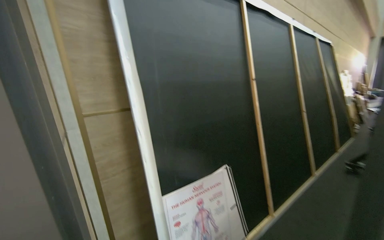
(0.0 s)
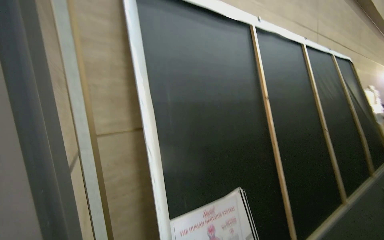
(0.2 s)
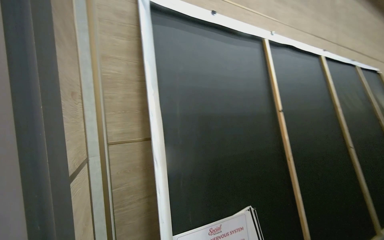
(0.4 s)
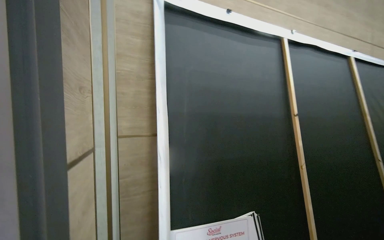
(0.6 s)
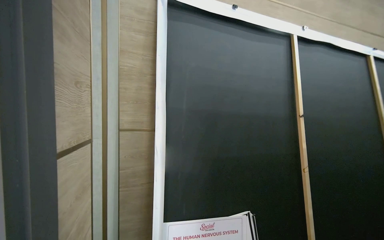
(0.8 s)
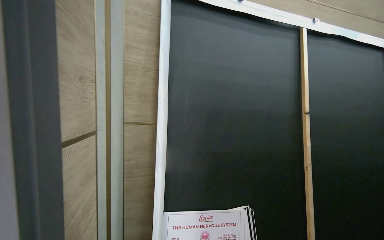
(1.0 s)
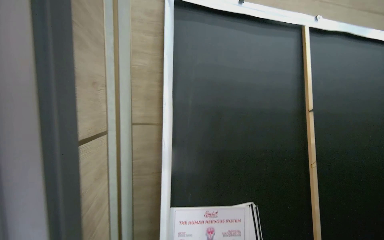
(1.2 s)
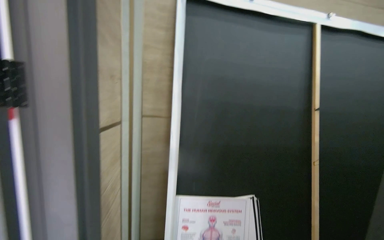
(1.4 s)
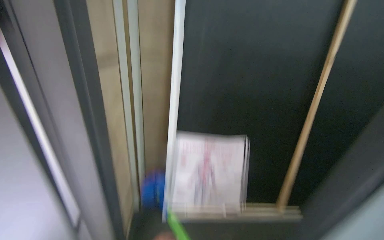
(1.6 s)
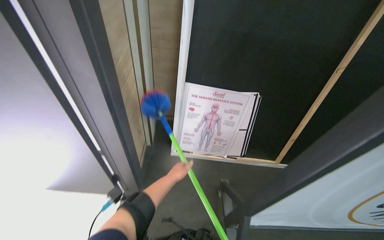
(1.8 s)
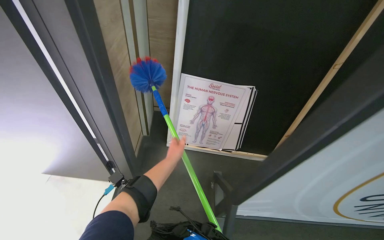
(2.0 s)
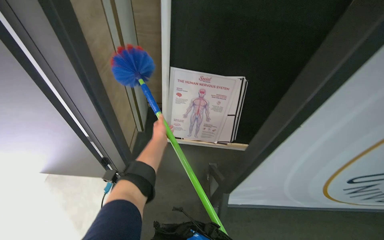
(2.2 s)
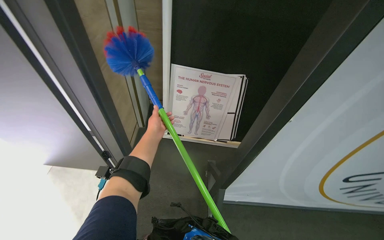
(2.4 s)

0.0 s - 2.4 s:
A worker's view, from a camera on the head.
Job: wiping surfaces.
The whole recording: Dusting door frame. The worker uses a duster to clean the top and sides of a door frame.
0.0 s - 1.2 s: The view swings about 25 degrees to the left.
1.2 s - 2.4 s: The view tips downward by about 45 degrees.

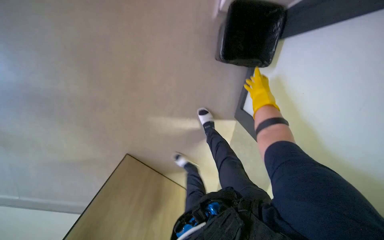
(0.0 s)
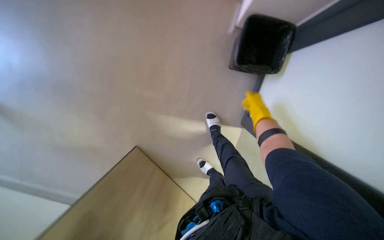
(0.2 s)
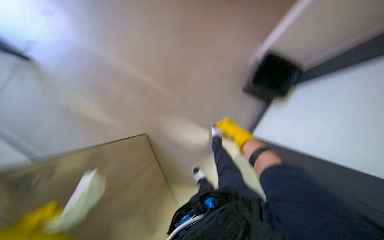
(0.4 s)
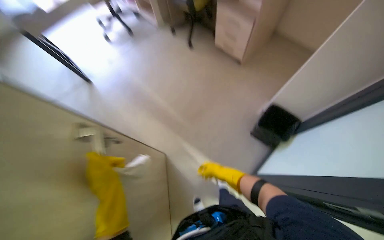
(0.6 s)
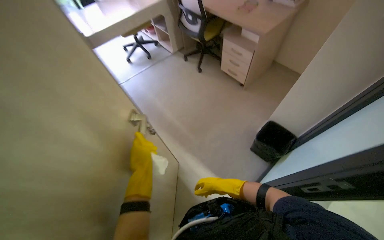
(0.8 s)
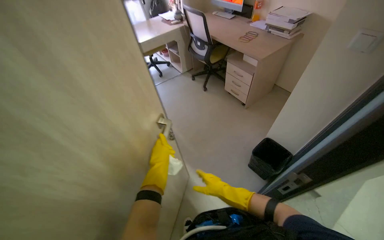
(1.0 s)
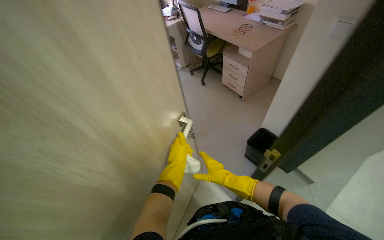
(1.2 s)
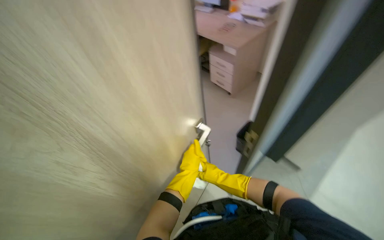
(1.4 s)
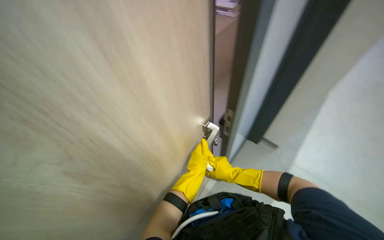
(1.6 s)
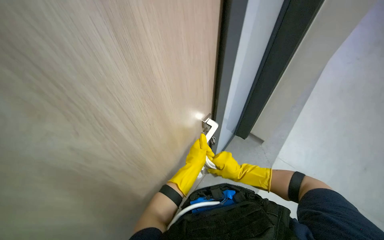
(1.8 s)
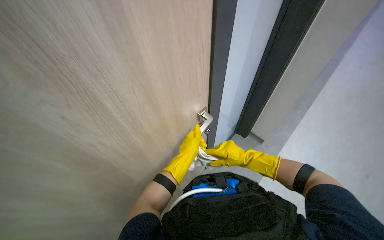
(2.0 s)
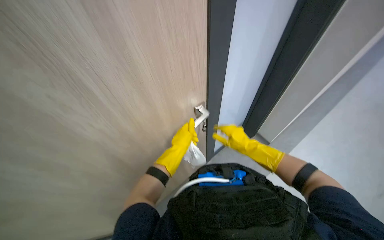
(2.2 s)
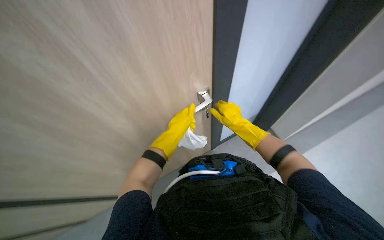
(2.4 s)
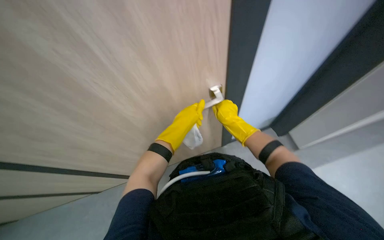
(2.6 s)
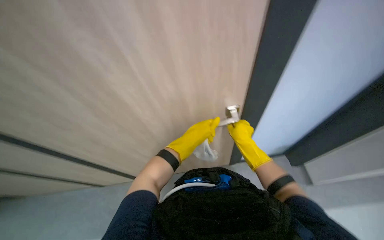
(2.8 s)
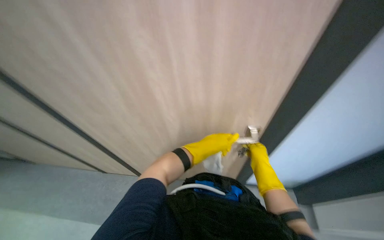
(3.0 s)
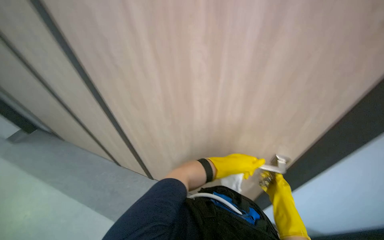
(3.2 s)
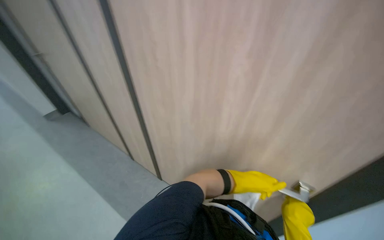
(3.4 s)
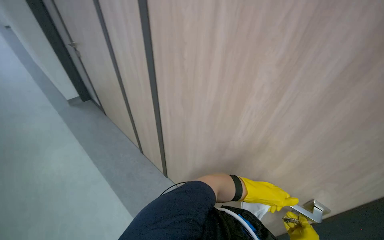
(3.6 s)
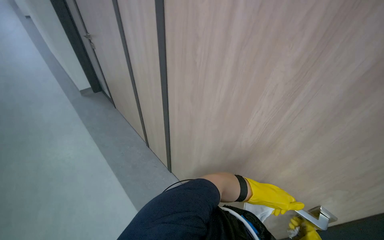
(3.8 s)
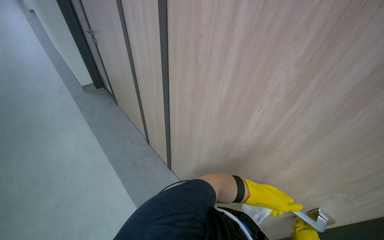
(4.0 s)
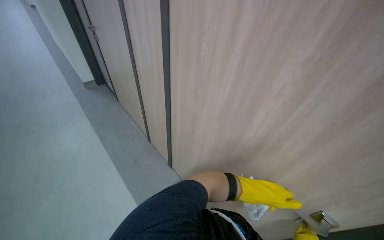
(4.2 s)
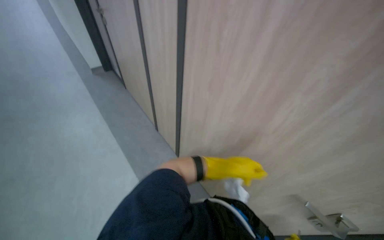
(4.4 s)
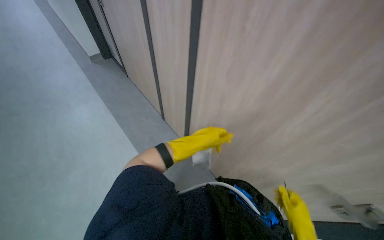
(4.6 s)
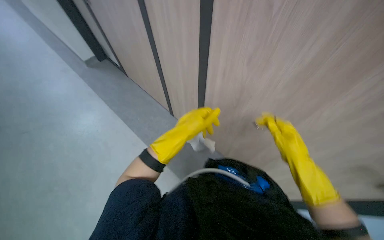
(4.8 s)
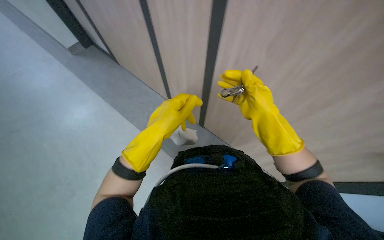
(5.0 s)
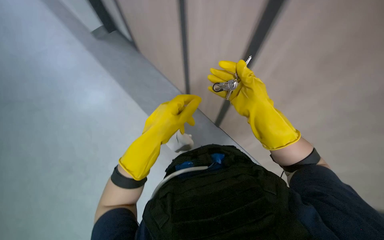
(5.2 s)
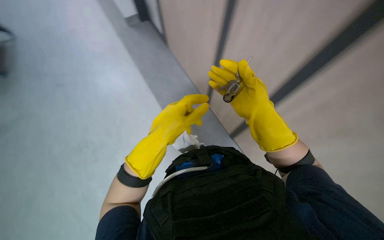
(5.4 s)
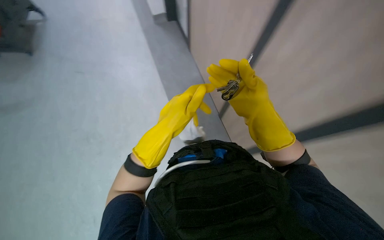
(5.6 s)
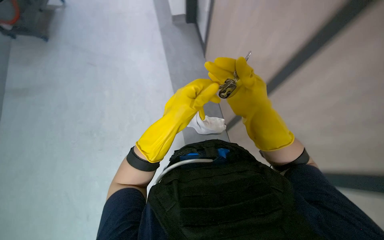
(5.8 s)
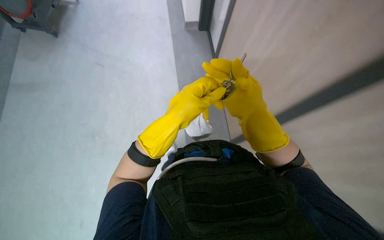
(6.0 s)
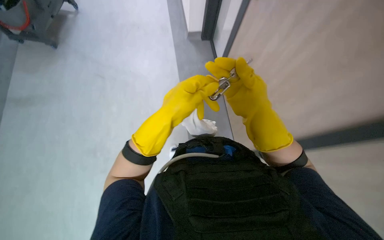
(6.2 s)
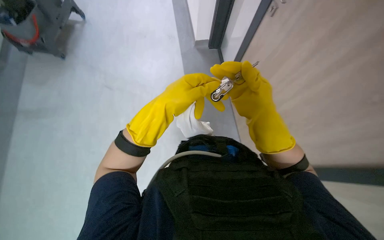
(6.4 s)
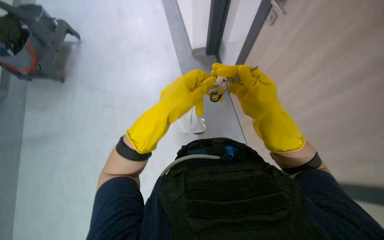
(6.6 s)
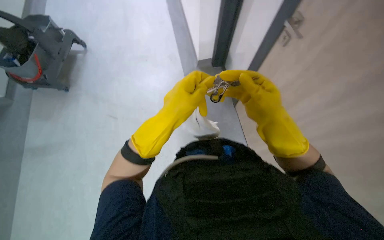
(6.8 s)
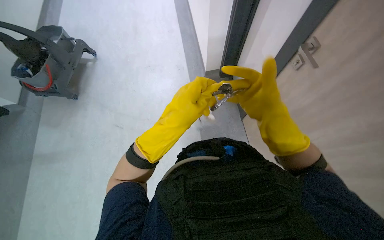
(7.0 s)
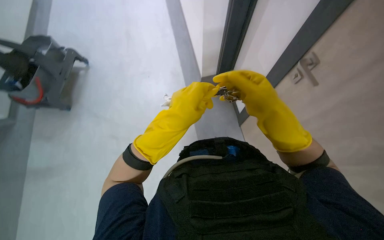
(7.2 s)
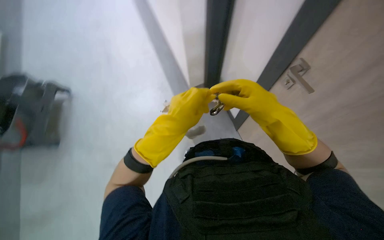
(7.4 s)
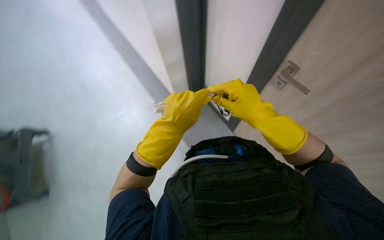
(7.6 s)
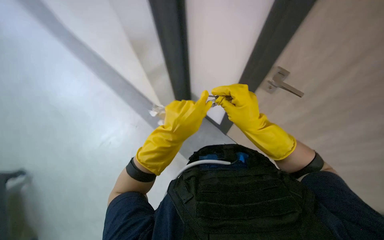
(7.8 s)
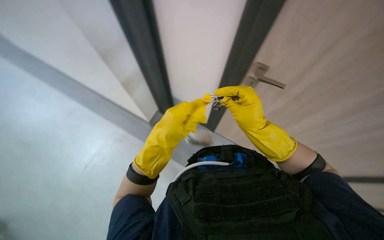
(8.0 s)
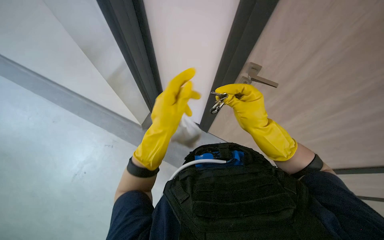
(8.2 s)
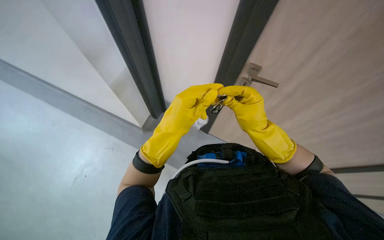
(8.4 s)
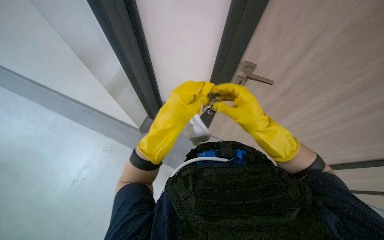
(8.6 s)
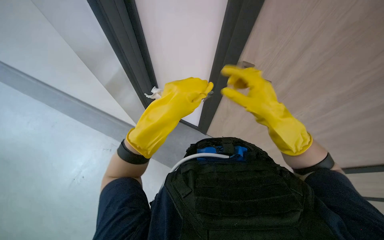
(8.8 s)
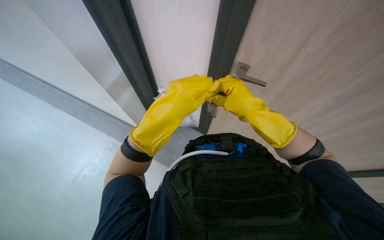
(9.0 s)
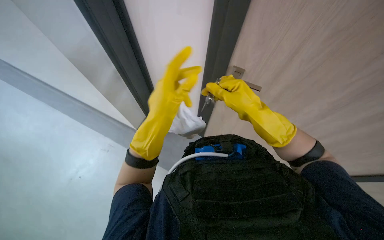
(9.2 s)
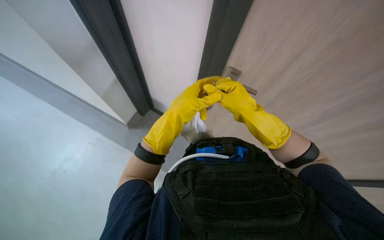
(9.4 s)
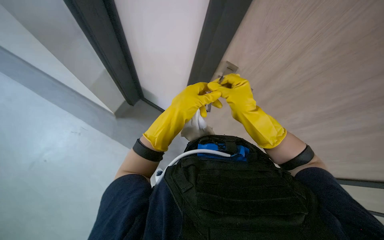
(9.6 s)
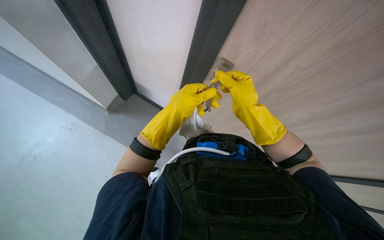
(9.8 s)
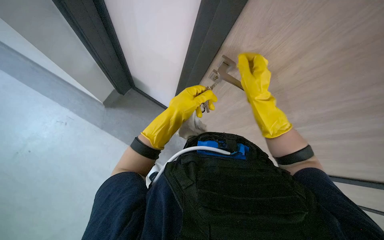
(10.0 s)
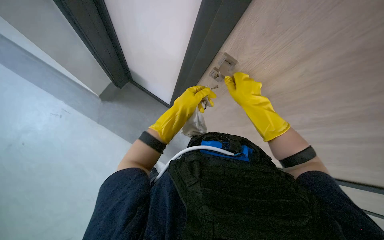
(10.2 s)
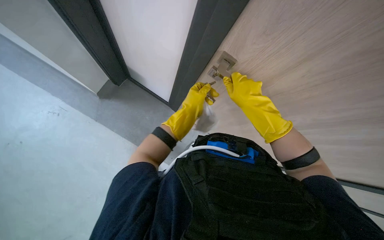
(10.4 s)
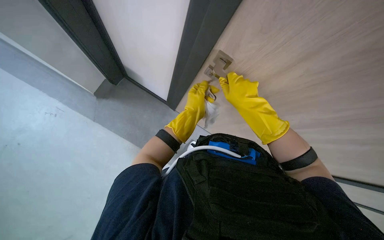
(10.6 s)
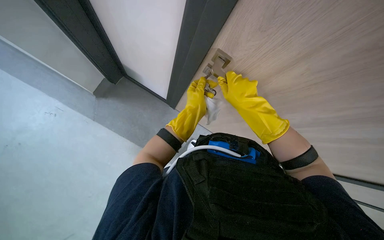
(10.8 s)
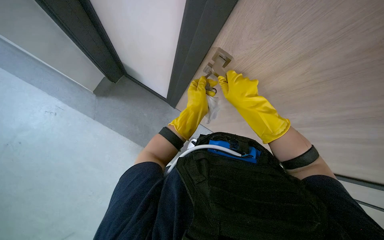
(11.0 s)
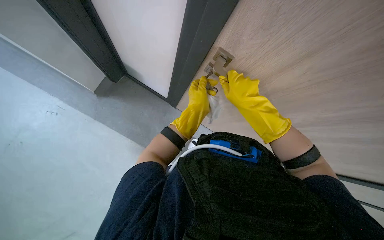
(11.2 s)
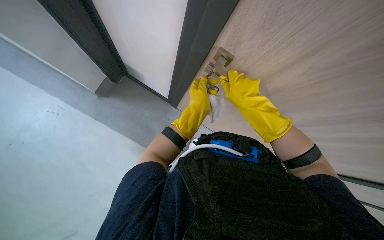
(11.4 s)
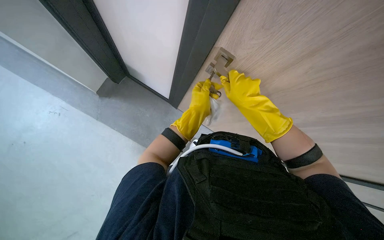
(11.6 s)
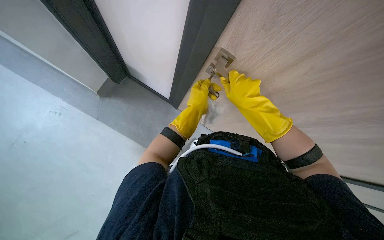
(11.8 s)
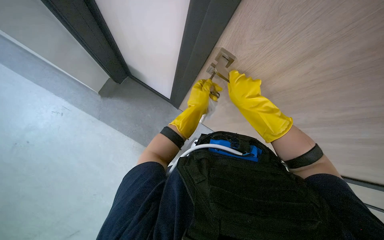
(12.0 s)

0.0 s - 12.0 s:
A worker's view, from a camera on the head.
Job: wiping surfaces.
The whole recording: Wiping door handle. The worker wipes a door handle and the surrounding door frame with a white cloth.
0.0 s - 1.6 s: The camera travels about 60 cm. The view tips upward by approximately 30 degrees.
1.6 s - 3.0 s: The wearer's head swings some 40 degrees to the left.
3.0 s - 4.4 s: The wearer looks approximately 45 degrees further to the left.
6.0 s - 7.6 s: The view tilts about 20 degrees upward. The scene turns about 30 degrees counterclockwise in the picture.
7.6 s - 9.0 s: The hands work in one place, with small movements.
9.0 s - 10.4 s: The left hand goes approximately 15 cm farther from the camera.
10.4 s - 12.0 s: The hands make small movements and keep their place.

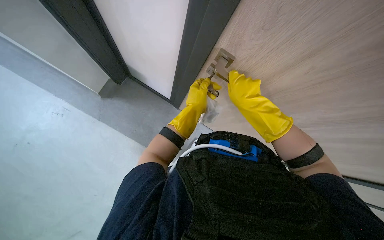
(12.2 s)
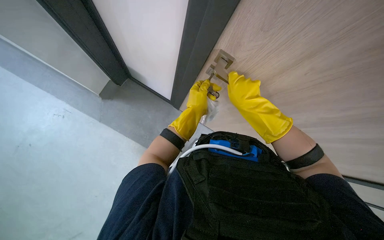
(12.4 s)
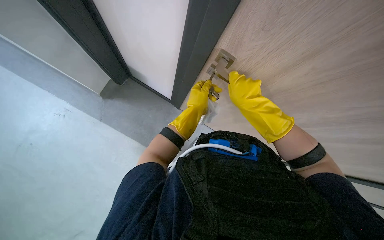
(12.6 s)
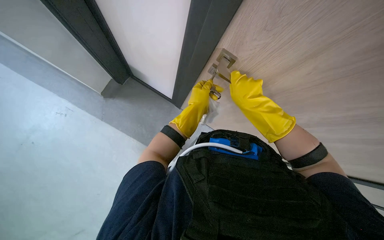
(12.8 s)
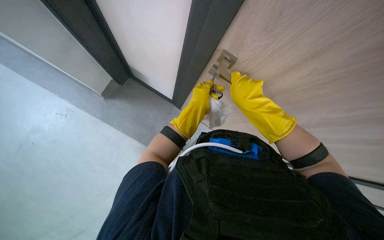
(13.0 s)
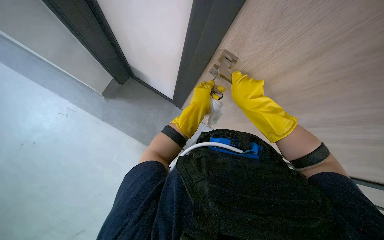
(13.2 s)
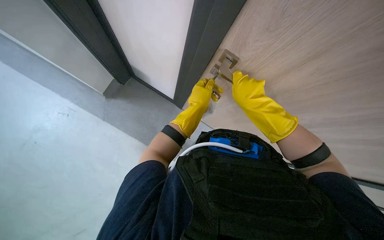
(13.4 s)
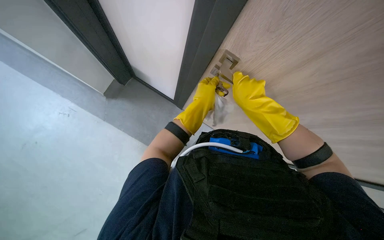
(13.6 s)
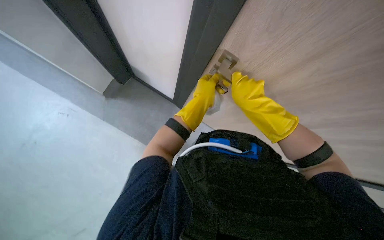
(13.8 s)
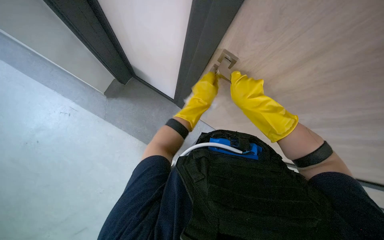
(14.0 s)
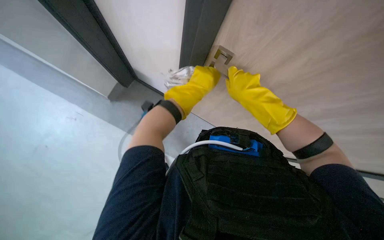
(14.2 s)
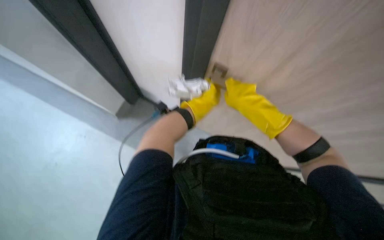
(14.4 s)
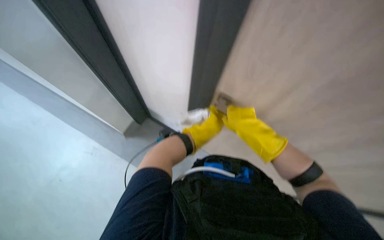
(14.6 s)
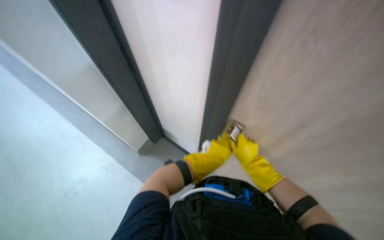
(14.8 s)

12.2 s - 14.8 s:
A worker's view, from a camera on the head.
Job: wiping surfaces.
The whole recording: Wiping door handle. The worker wipes a door handle and the surrounding door frame with a white cloth.
12.2 s - 13.4 s: The hands make small movements and keep their place.
13.4 s - 14.8 s: The view tips upward by roughly 20 degrees.

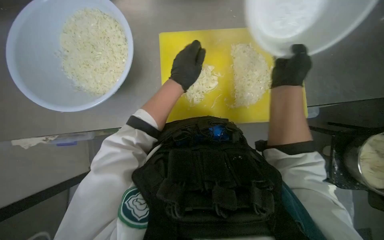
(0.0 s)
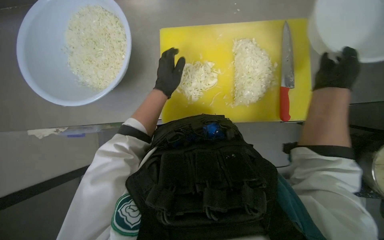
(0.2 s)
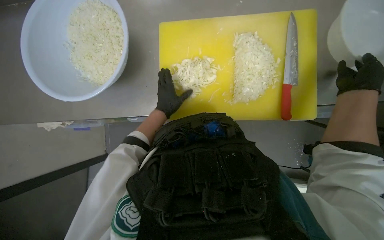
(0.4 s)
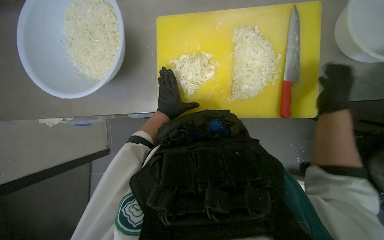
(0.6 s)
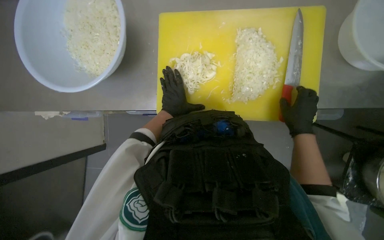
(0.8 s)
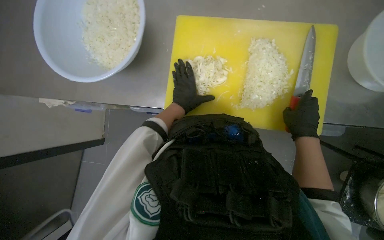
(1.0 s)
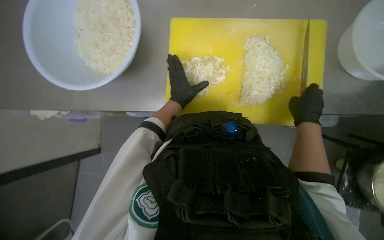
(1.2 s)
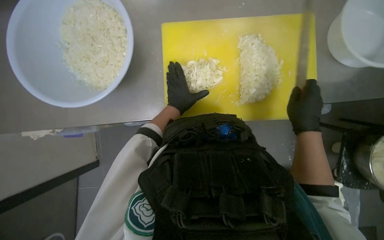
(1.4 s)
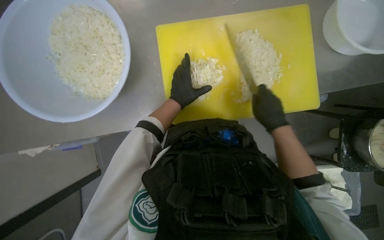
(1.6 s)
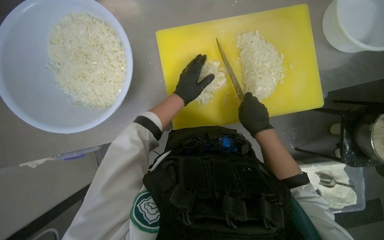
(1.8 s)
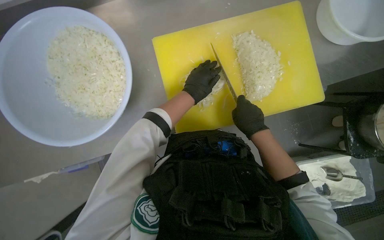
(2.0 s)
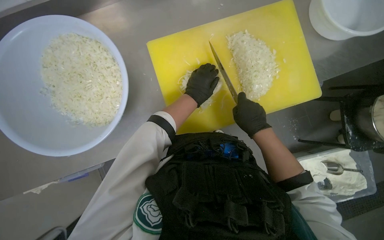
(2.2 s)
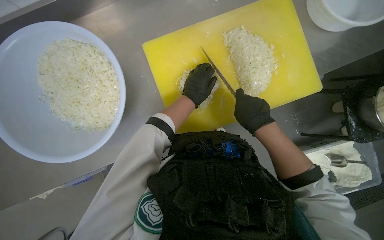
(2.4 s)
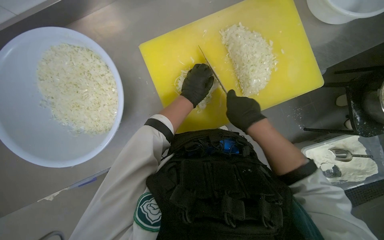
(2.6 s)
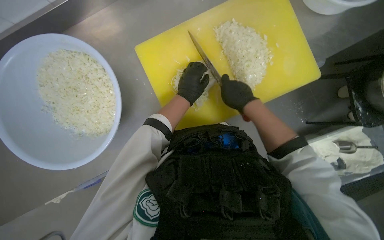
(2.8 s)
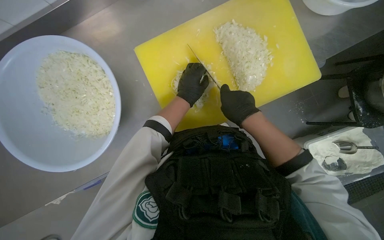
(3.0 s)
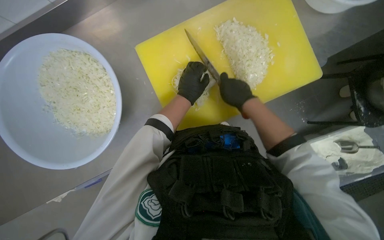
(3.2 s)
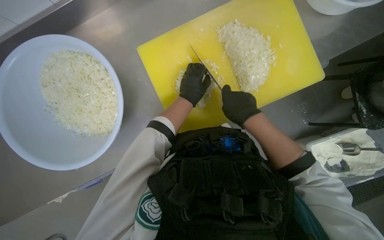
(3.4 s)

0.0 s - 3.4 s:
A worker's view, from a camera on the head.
Job: preparing food.
The whole recording: Chopping onions. The worker chops onions on a yellow cutting board with a knife.
0.0 s - 1.6 s: The right hand travels down the picture by roughly 10 cm, and moves approximately 20 cm to the right and comes back, while the left hand moves farther from the camera, roughly 10 cm.
1.6 s - 3.4 s: The right hand is displaced to the left by about 10 cm.
